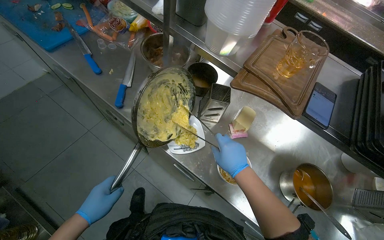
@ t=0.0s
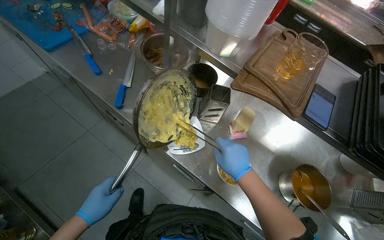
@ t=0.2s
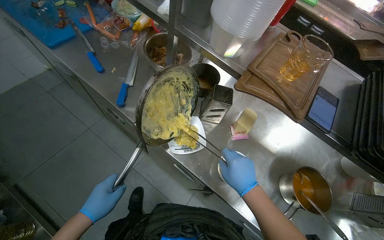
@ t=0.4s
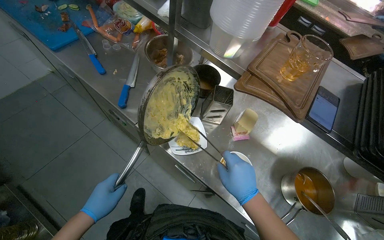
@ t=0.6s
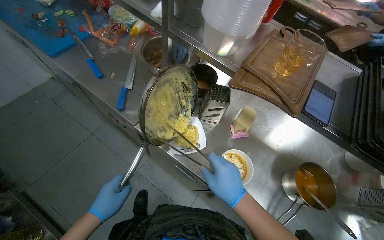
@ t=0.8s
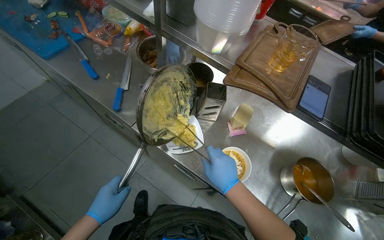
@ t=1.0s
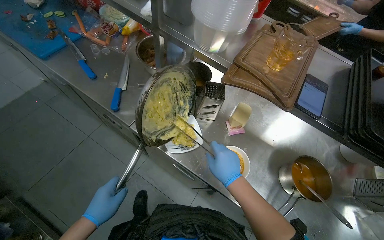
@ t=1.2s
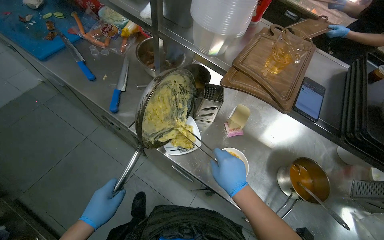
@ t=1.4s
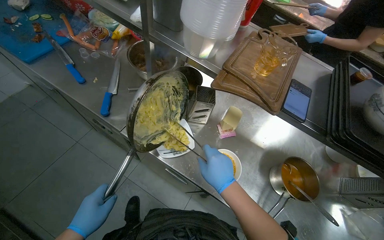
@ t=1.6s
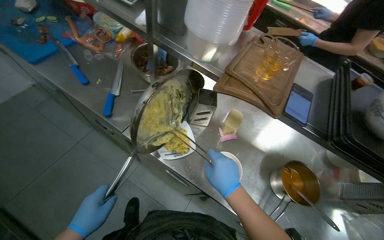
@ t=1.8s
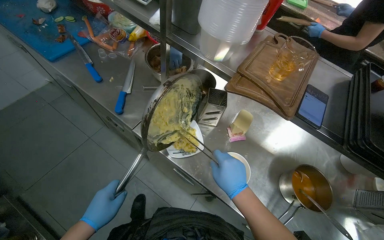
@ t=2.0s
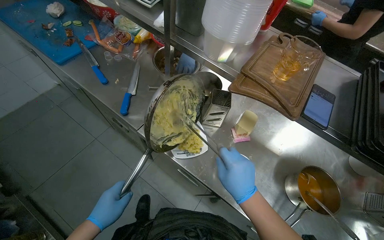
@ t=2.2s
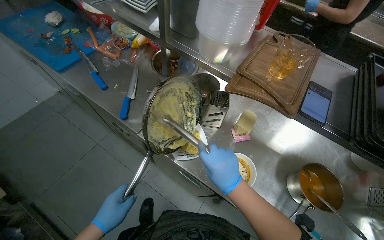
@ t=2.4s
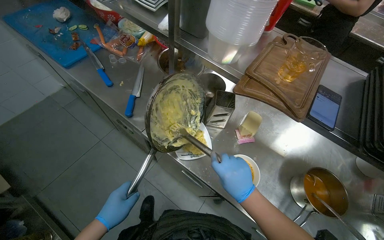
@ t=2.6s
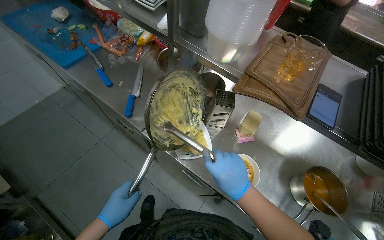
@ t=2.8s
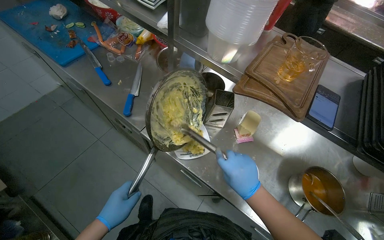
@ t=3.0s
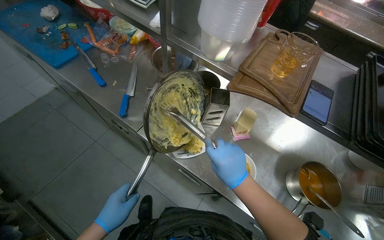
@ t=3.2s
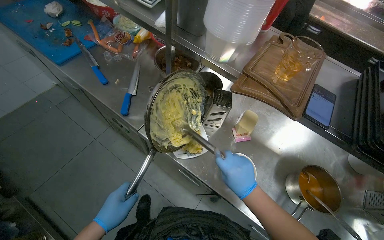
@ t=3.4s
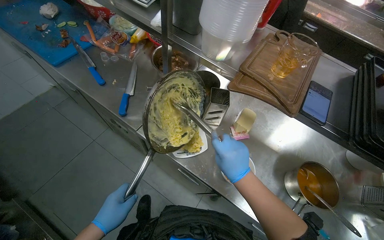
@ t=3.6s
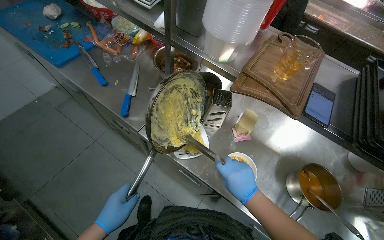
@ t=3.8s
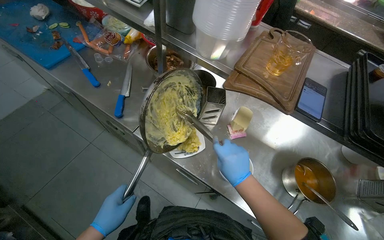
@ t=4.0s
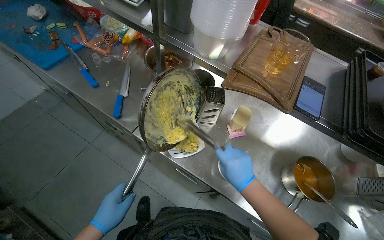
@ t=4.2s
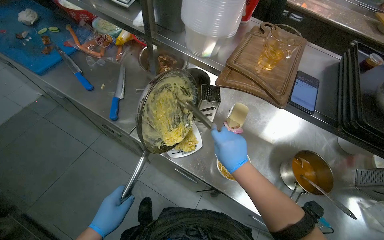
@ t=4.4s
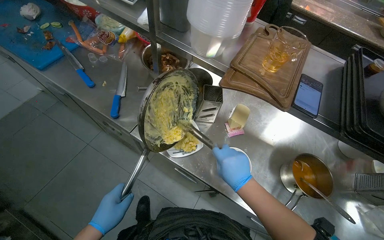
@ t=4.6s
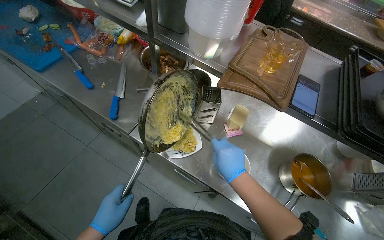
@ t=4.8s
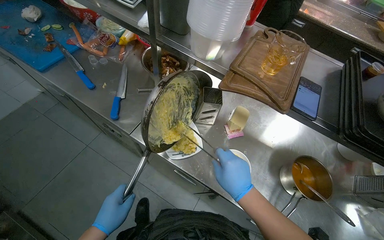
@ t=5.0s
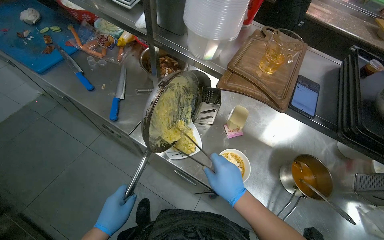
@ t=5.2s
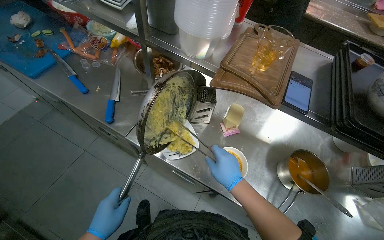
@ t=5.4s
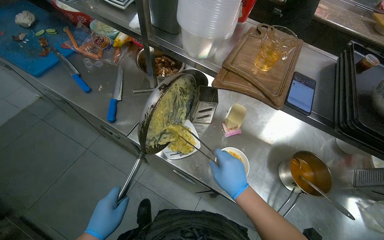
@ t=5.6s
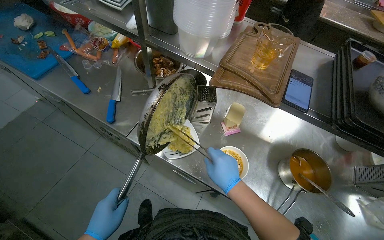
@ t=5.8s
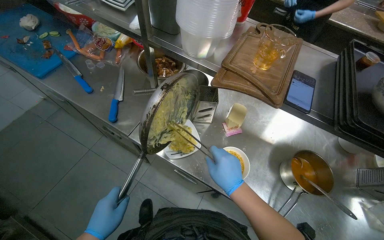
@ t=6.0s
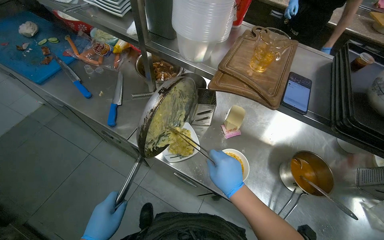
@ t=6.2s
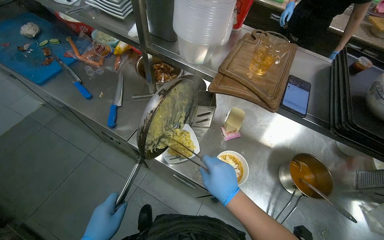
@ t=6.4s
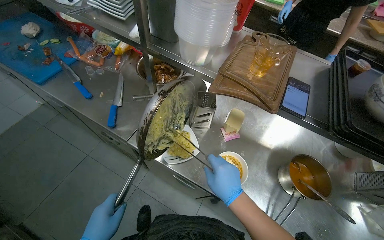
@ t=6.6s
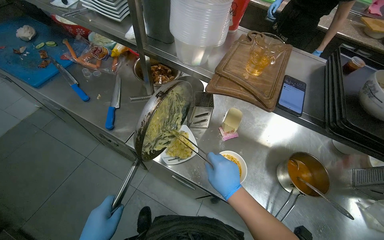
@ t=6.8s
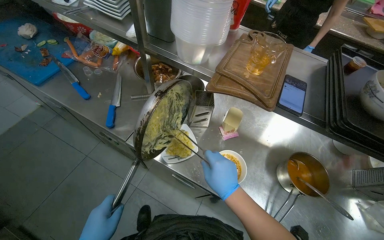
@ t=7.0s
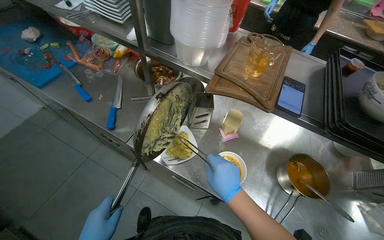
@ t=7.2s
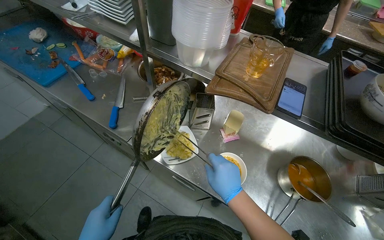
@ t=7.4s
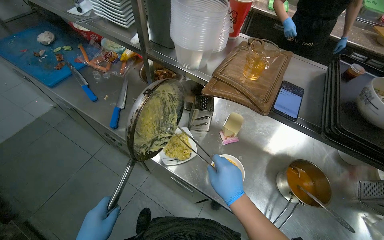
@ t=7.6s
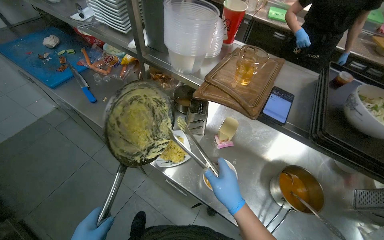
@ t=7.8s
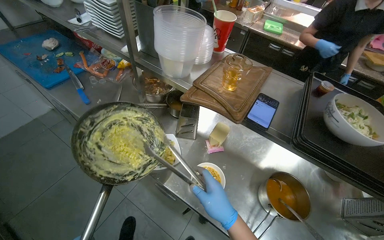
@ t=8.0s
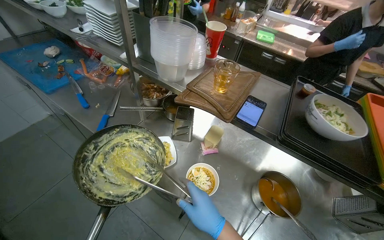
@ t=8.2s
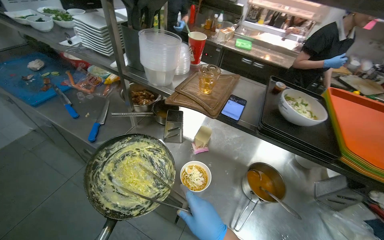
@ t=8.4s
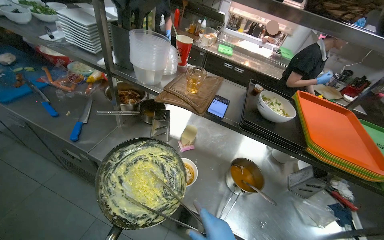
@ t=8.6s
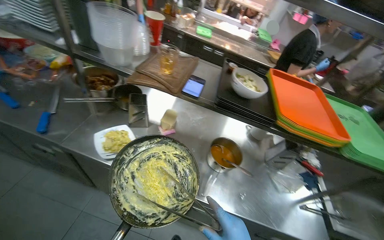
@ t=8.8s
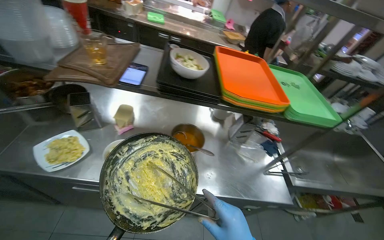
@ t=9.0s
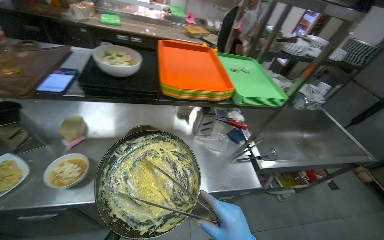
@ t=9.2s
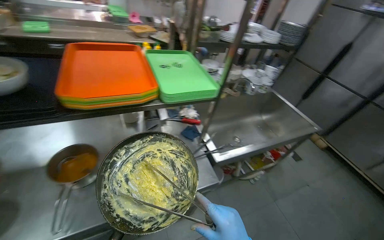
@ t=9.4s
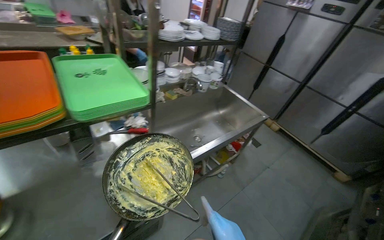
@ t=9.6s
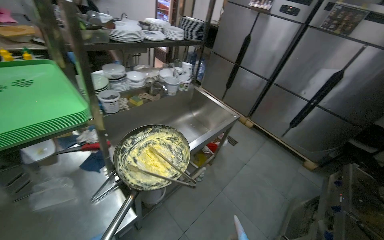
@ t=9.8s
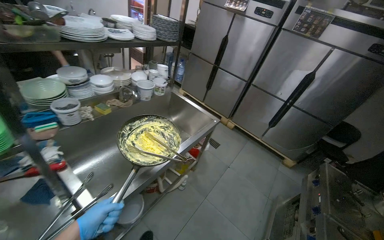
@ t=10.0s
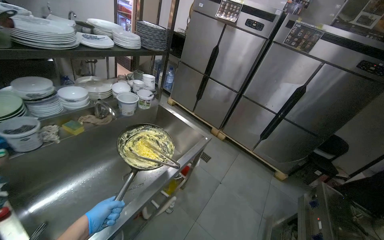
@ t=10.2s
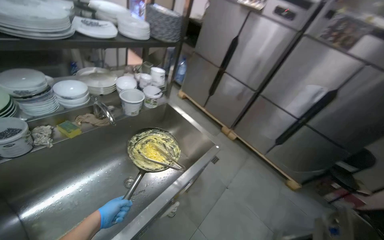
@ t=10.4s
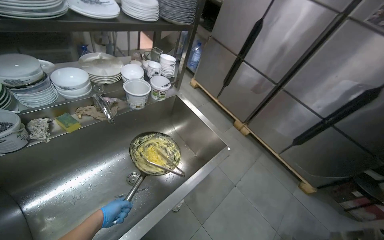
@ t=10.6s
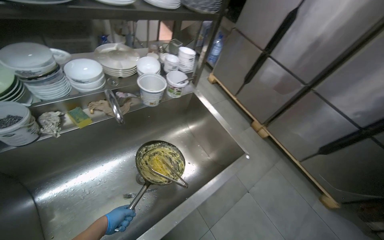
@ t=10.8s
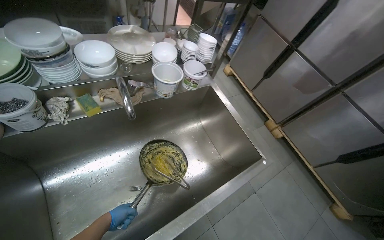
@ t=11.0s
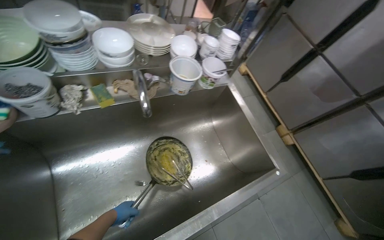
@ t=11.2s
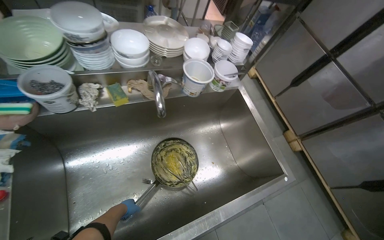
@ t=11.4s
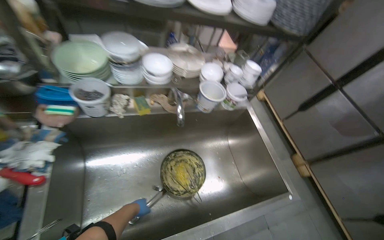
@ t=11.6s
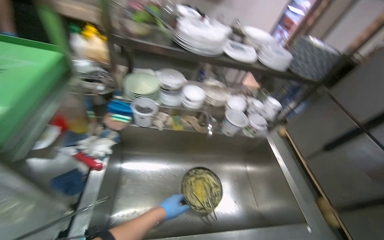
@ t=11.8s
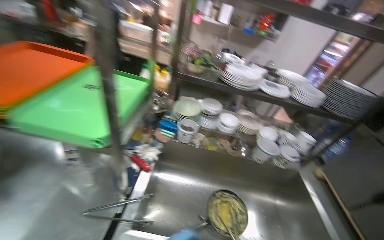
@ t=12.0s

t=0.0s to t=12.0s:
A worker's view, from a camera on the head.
Job: preparing food.
The whole recording: Preparing and delivering customer order. The worker stirs pasta, transfers it to a plate, grates cheese, assembles multiple dishes on a tray, and carries the completed order to the serving window.
t=1.6s to t=4.4s: The hands work in one place, with small movements.
t=7.6s to t=9.0s: The head turns to the right by about 30 degrees.
t=9.0s to t=10.4s: The head travels roughly 1 m. The wearer's head swings approximately 50 degrees to the right.
t=10.4s to t=12.0s: The wearer looks roughly 55 degrees further to the left. The camera pitches upward, by approximately 15 degrees.

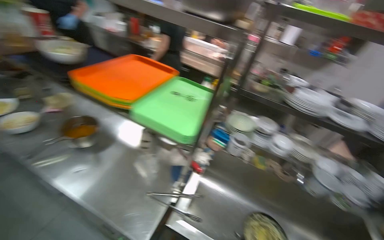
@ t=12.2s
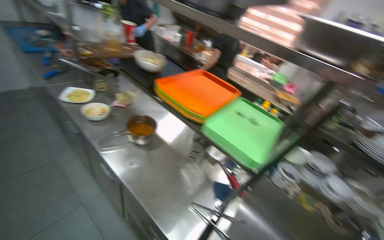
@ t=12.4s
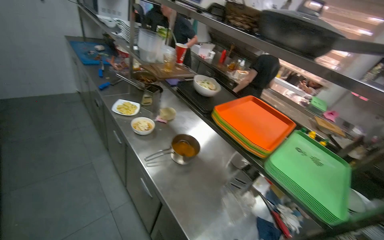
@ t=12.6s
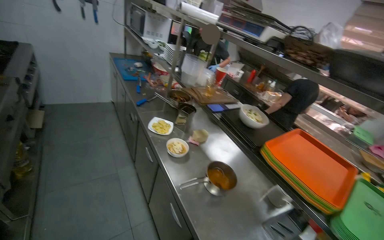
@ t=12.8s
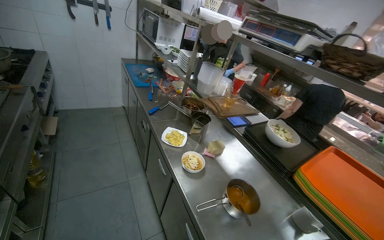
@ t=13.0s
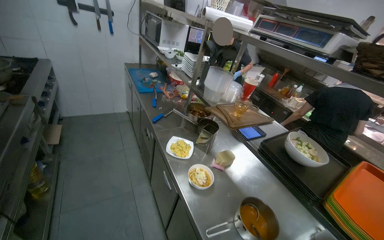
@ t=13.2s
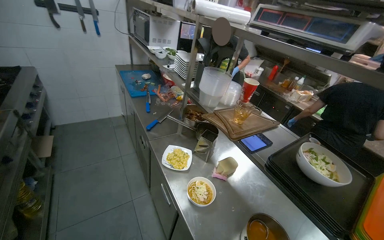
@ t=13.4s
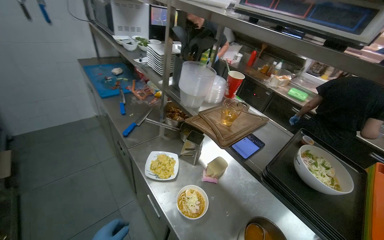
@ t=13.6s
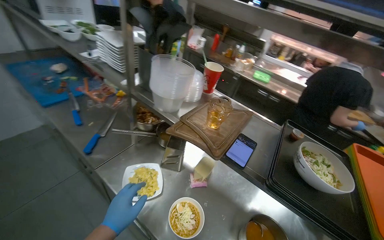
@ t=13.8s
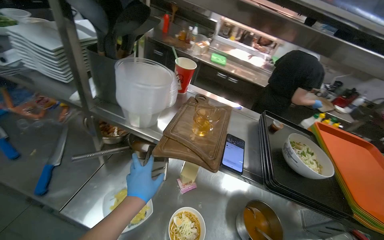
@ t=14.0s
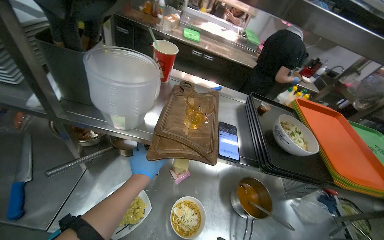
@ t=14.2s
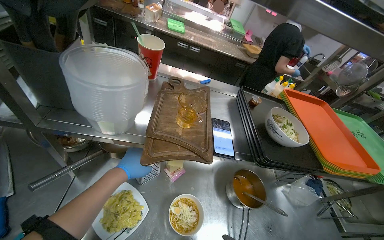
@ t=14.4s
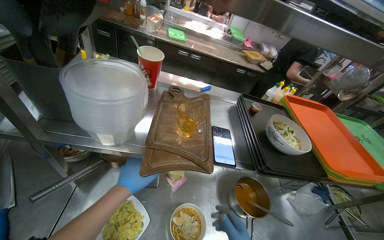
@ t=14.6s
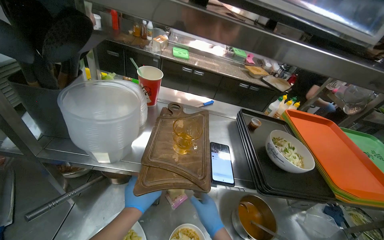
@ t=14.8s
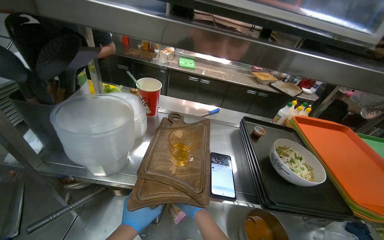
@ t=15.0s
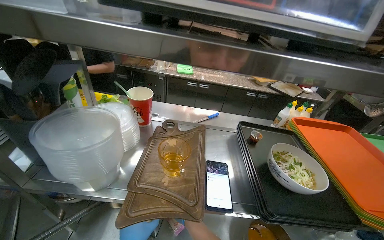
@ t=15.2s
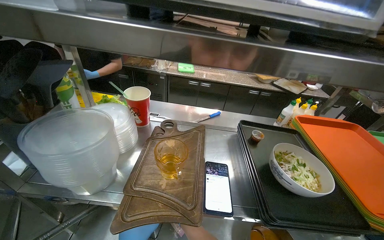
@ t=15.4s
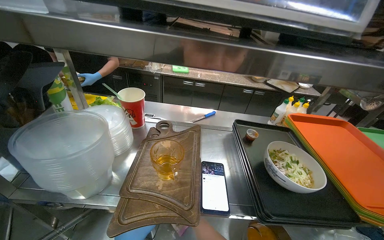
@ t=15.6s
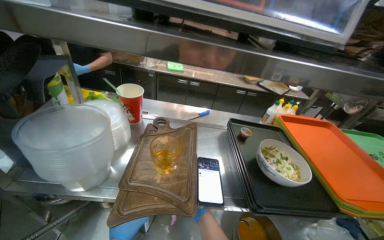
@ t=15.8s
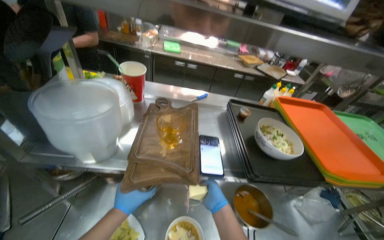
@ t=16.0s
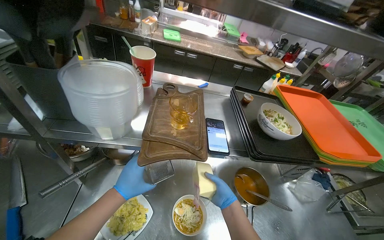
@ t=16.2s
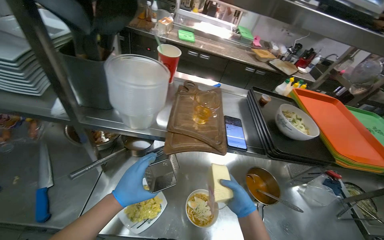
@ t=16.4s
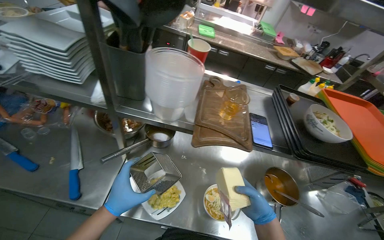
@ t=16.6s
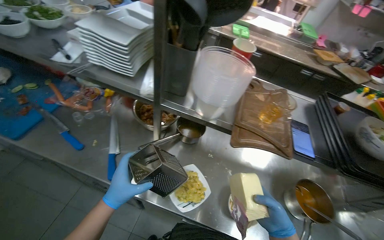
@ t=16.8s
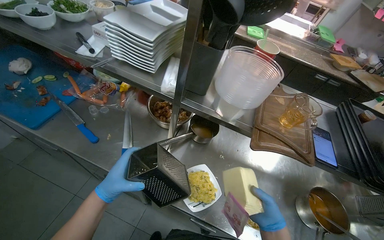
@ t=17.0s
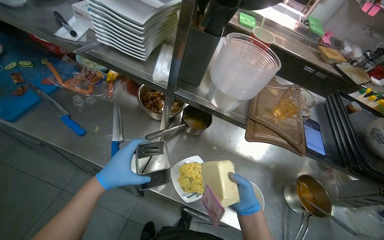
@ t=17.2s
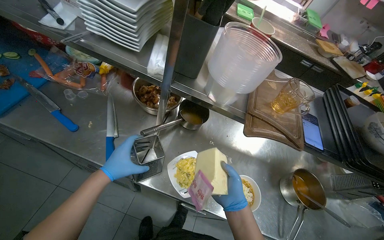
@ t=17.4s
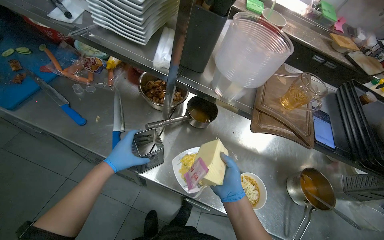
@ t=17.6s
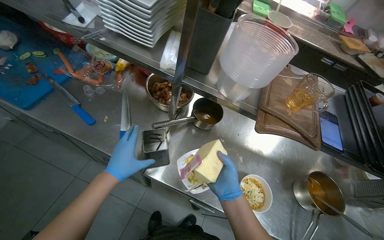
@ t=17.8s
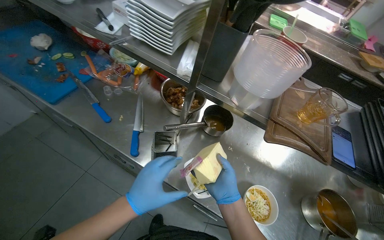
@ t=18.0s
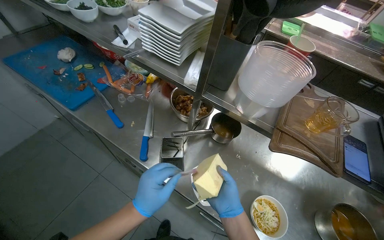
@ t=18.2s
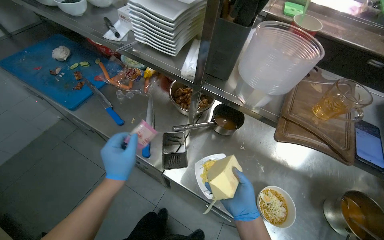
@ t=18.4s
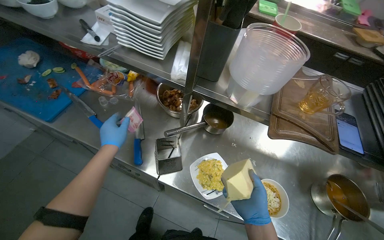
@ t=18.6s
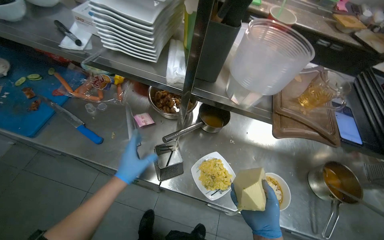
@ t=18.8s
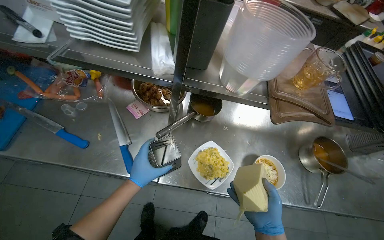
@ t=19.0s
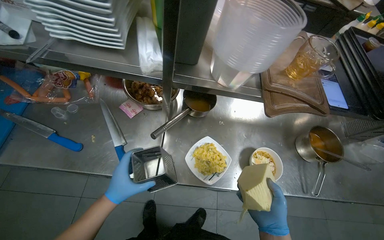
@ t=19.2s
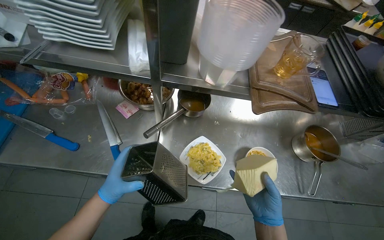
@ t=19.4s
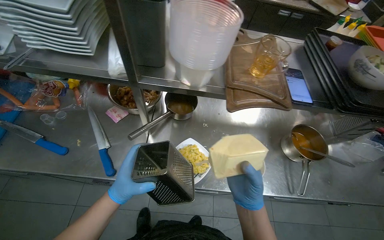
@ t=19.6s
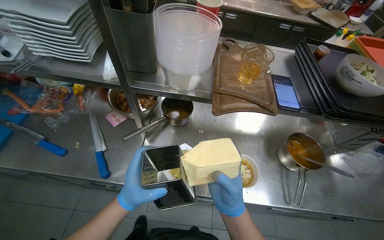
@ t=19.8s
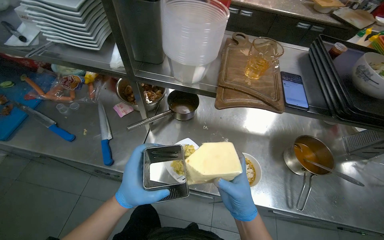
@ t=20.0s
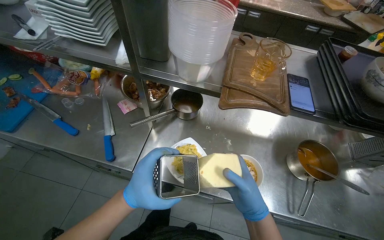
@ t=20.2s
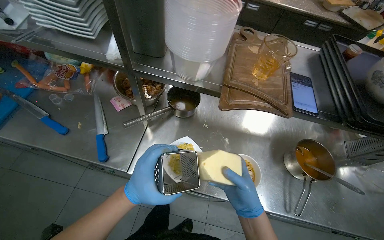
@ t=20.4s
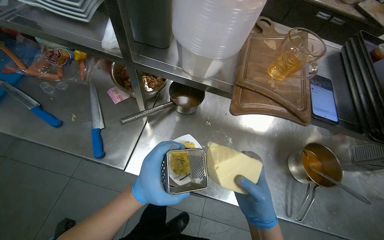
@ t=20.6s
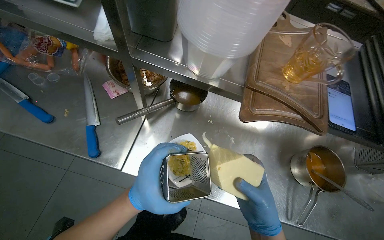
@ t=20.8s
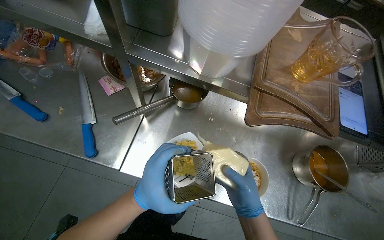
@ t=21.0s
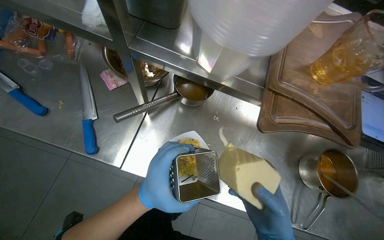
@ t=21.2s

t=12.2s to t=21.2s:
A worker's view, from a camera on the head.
Job: preparing food.
The whole recording: Preparing and delivering customer order. The worker stirs pasta, transfers it to a plate, grates cheese, assembles multiple dishes on a tray, and carries the completed order to the serving window.
t=12.2s to t=13.8s: The camera travels about 1 m.
t=13.8s to t=15.2s: The wearer's head swings roughly 35 degrees to the right.
t=16.6s to t=18.2s: The wearer looks approximately 25 degrees further to the left. The left hand moves nearer to the camera, approximately 10 cm; the right hand goes roughly 30 cm to the left.
t=19.8s to t=21.2s: The view tilts approximately 15 degrees downward.
